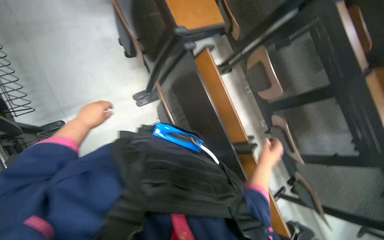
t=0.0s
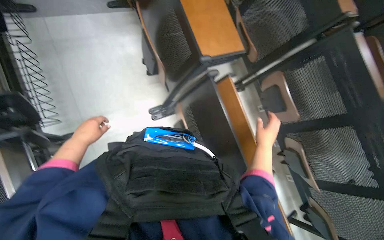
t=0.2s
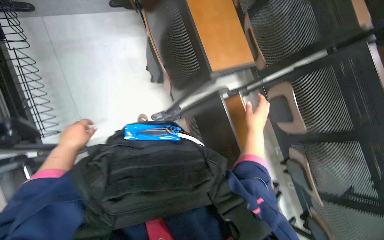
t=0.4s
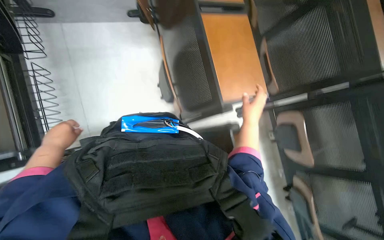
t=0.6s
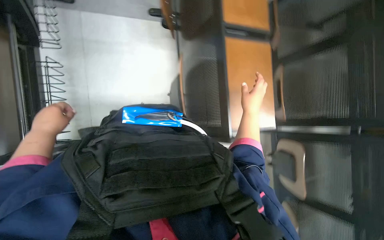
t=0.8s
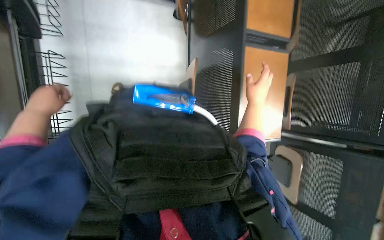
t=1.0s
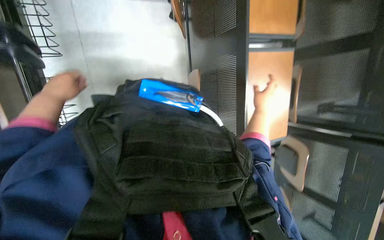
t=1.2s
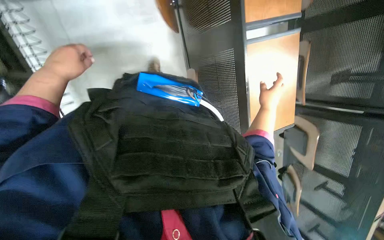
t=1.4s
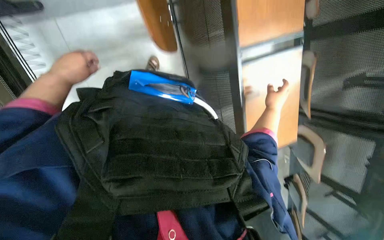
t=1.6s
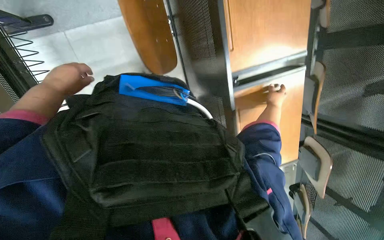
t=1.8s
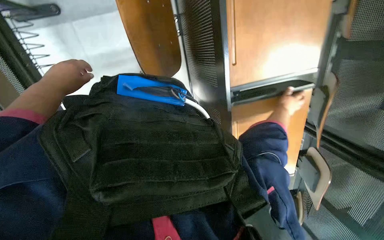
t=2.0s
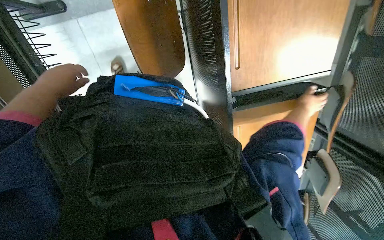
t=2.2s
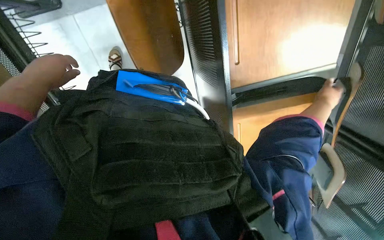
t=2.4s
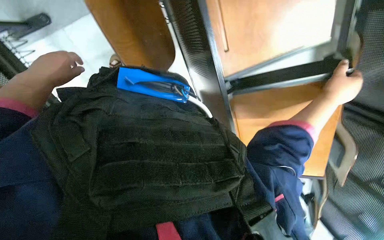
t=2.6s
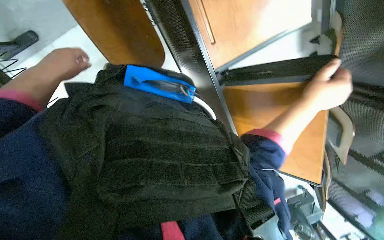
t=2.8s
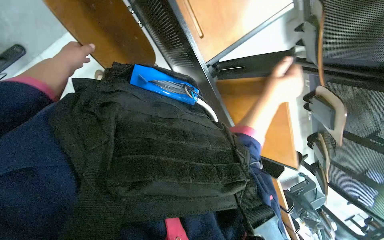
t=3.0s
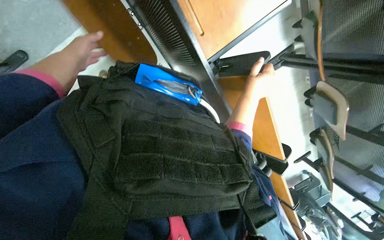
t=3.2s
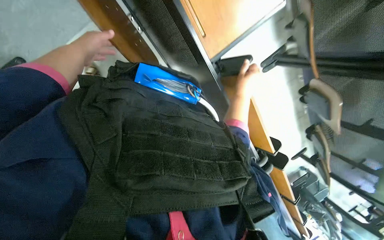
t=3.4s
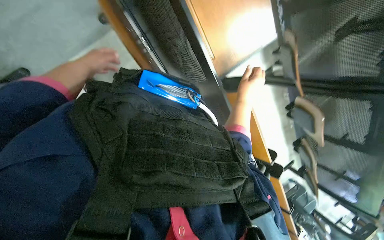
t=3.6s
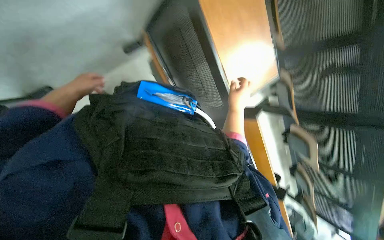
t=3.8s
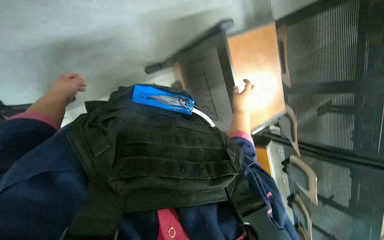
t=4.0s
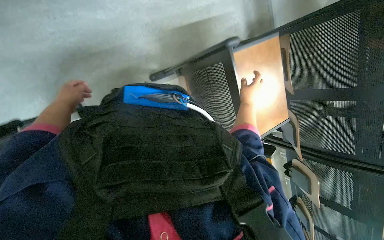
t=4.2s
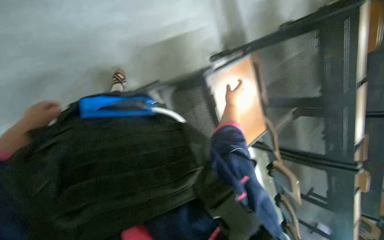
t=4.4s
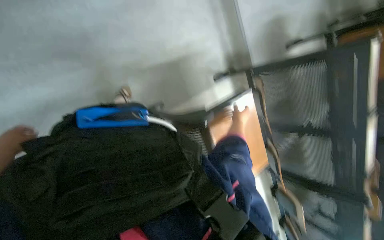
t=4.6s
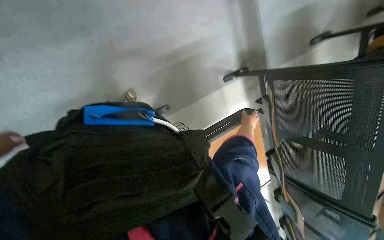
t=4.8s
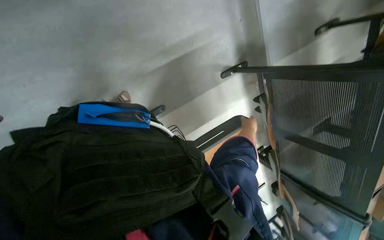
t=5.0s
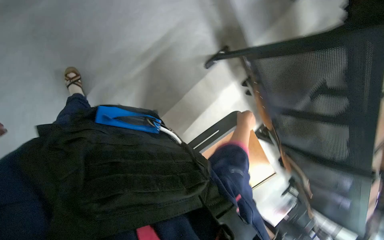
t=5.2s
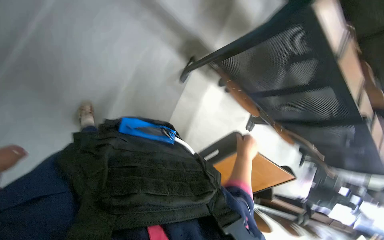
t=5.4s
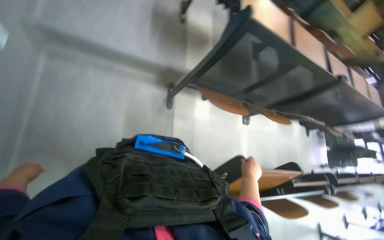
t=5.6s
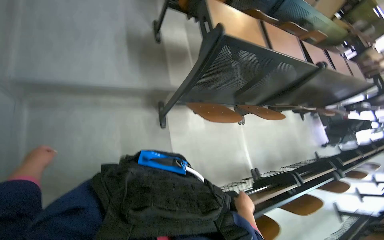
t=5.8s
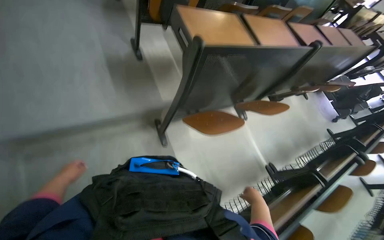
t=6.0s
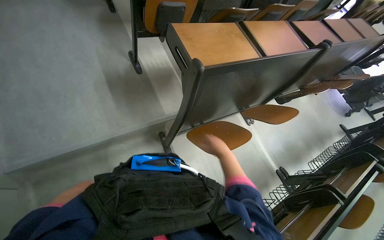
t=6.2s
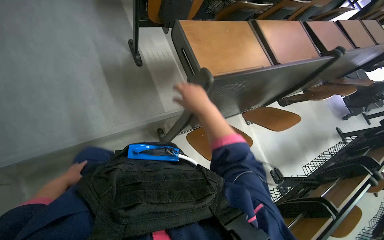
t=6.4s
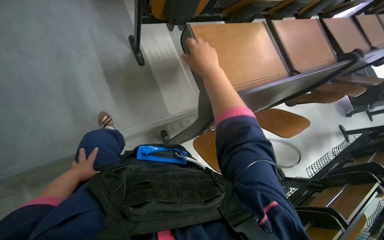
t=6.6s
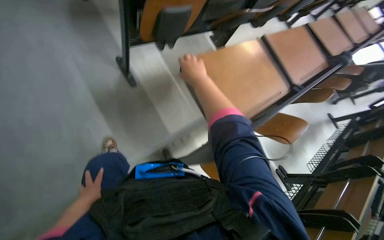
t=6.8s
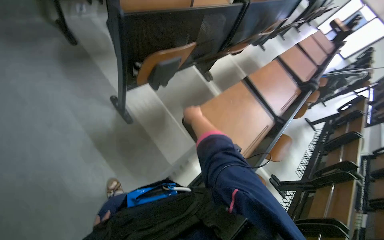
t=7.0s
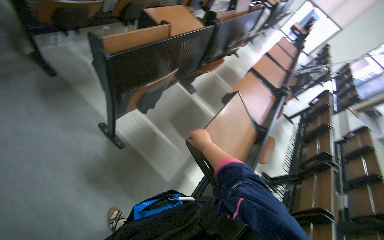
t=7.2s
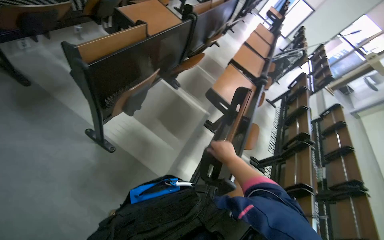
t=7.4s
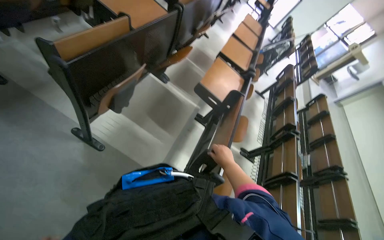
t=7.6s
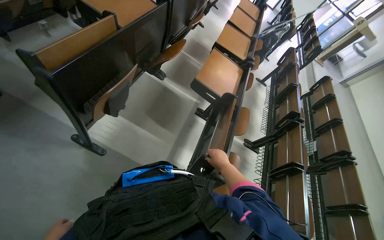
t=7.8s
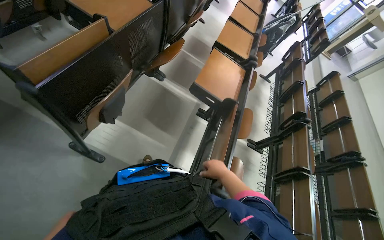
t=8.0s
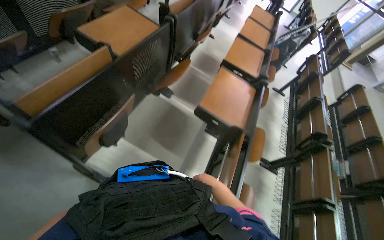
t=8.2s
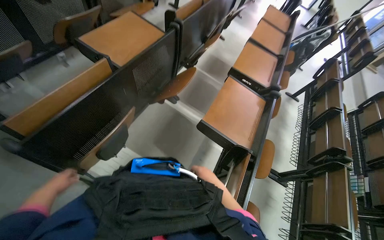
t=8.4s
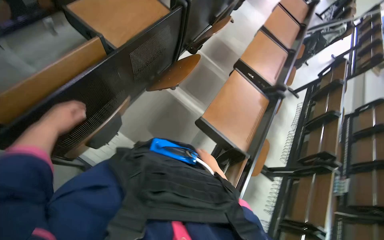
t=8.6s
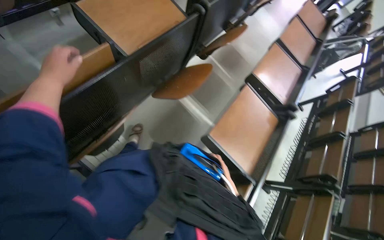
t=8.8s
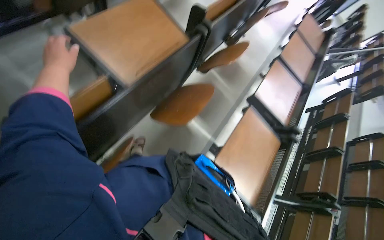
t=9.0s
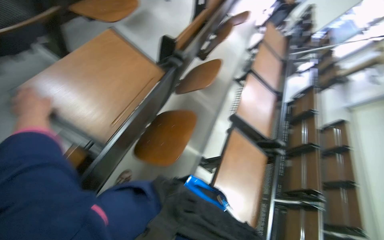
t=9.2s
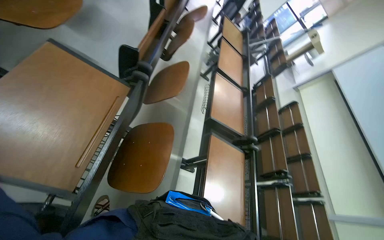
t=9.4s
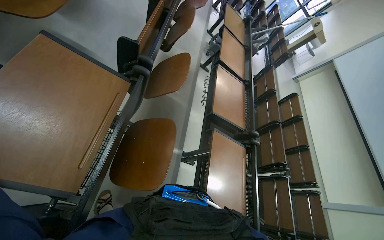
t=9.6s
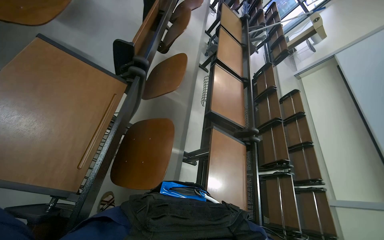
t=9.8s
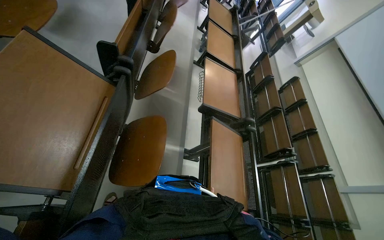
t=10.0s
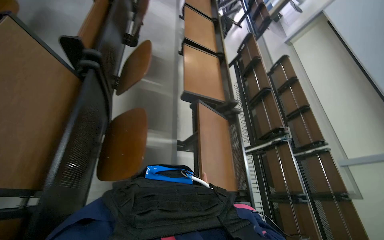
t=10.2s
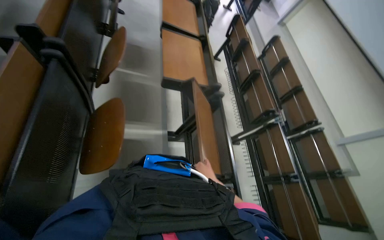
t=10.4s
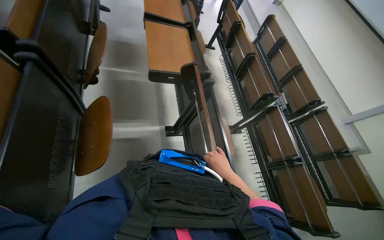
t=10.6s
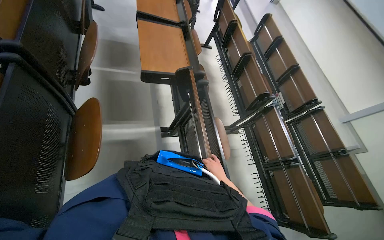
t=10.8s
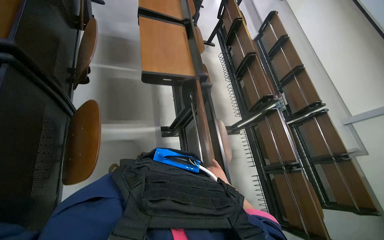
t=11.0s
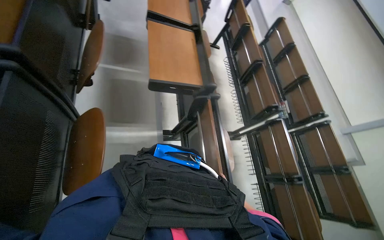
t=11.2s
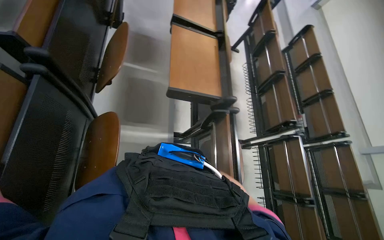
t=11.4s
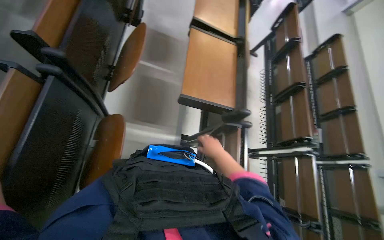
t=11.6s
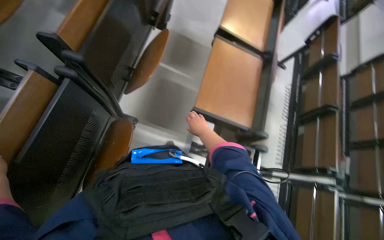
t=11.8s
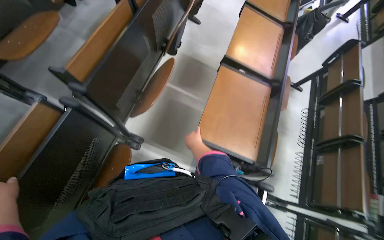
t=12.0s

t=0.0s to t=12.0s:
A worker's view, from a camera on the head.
Job: organizing items.
The whole recording: Adjusting lecture hall desks. Adjusts the desks in the lecture hall, moving them into position.
t=0.0s to t=1.6s: The camera is carried some 80 cm. The camera pitches downward, by some 20 degrees.
t=1.6s to t=3.0s: The right hand moves nearer to the camera and to the left, some 15 cm.
t=3.0s to t=4.4s: The view tips upward by some 20 degrees. The left hand goes about 20 cm to the left and down the picture.
t=4.4s to t=6.0s: The head travels approximately 60 cm. The scene turns approximately 75 degrees counterclockwise in the picture.
t=6.0s to t=7.6s: The camera is carried some 90 cm. The wearer's head swings roughly 35 degrees to the right.
t=7.6s to t=9.0s: The wearer moves roughly 70 cm.
t=9.0s to t=10.4s: The wearer looks approximately 40 degrees further to the right.
t=10.4s to t=12.0s: The camera is carried approximately 50 cm. The head rotates roughly 30 degrees to the left.

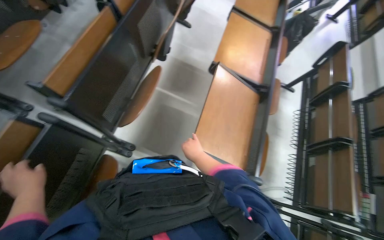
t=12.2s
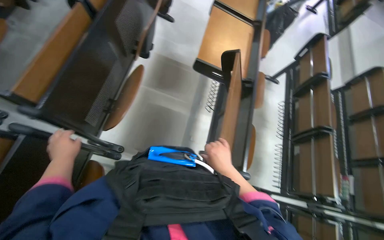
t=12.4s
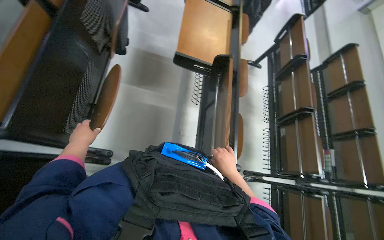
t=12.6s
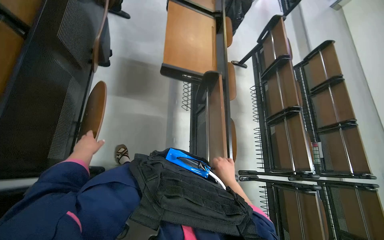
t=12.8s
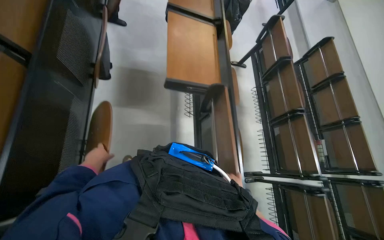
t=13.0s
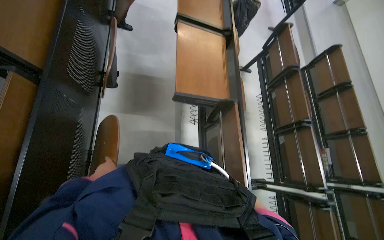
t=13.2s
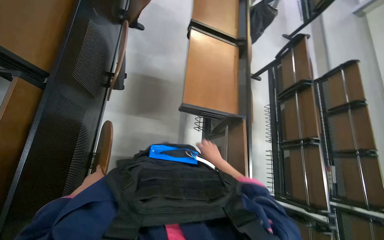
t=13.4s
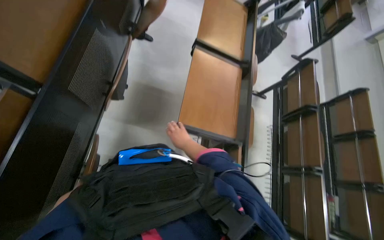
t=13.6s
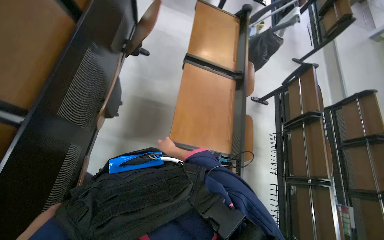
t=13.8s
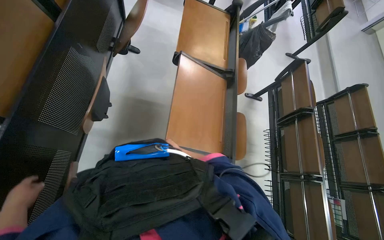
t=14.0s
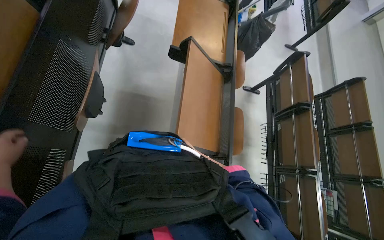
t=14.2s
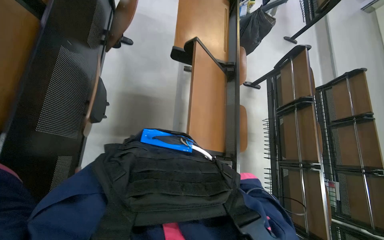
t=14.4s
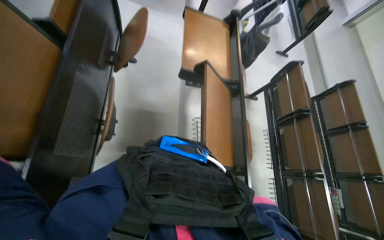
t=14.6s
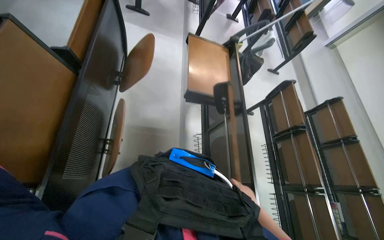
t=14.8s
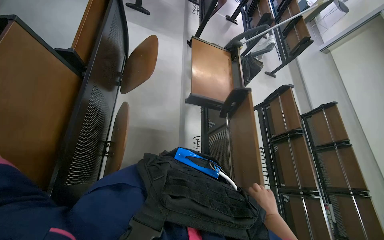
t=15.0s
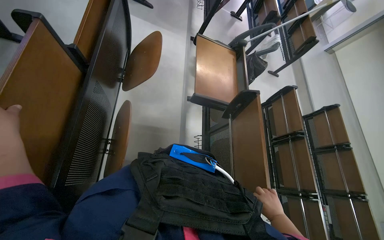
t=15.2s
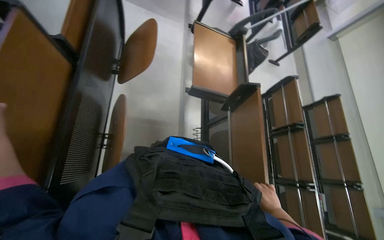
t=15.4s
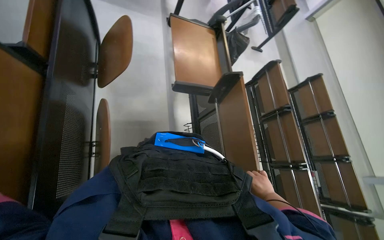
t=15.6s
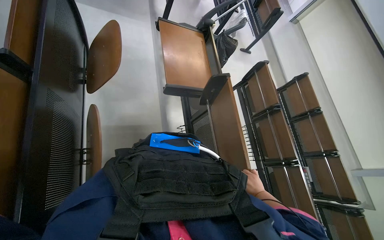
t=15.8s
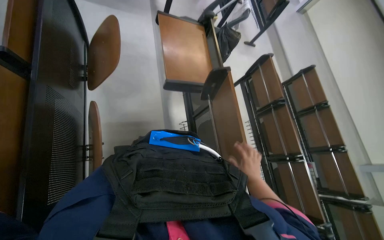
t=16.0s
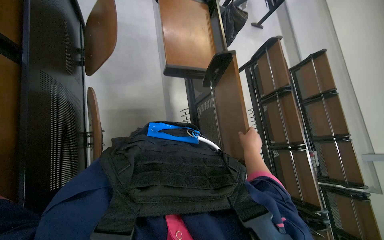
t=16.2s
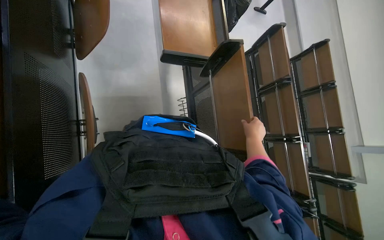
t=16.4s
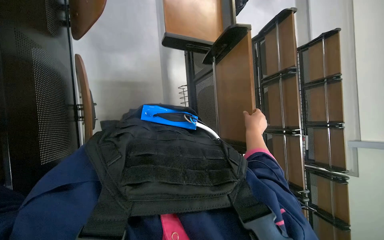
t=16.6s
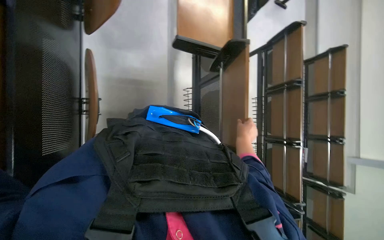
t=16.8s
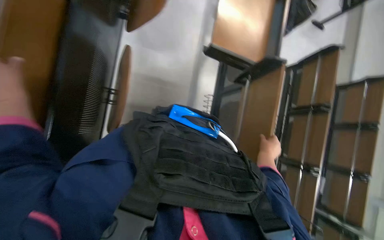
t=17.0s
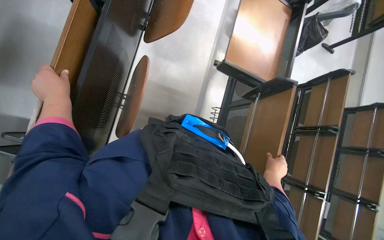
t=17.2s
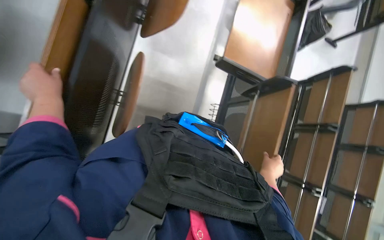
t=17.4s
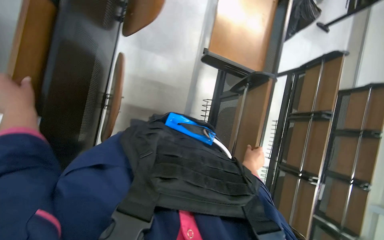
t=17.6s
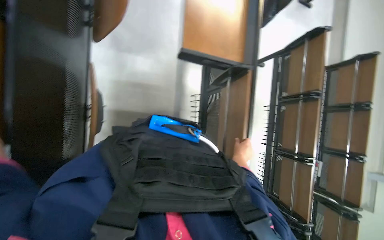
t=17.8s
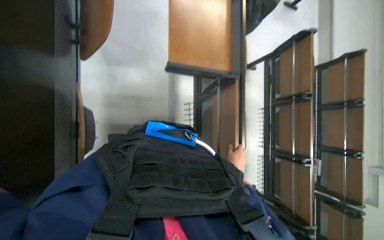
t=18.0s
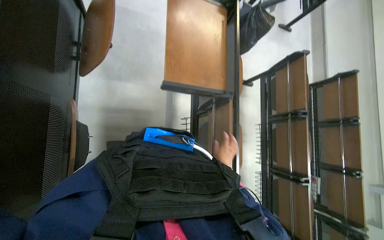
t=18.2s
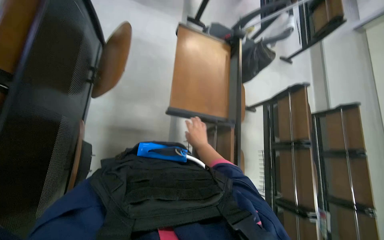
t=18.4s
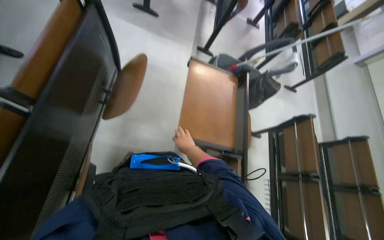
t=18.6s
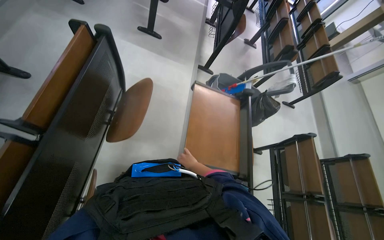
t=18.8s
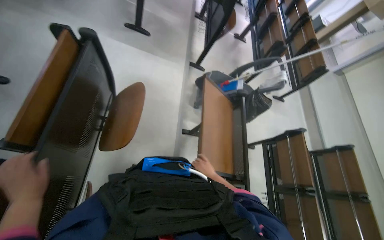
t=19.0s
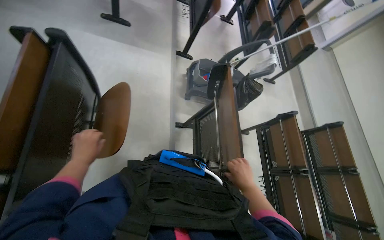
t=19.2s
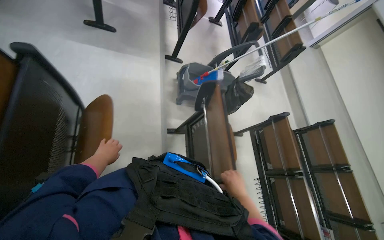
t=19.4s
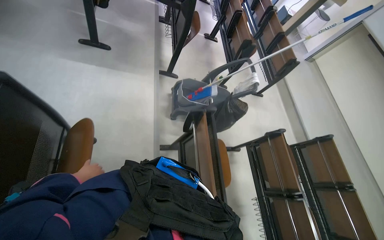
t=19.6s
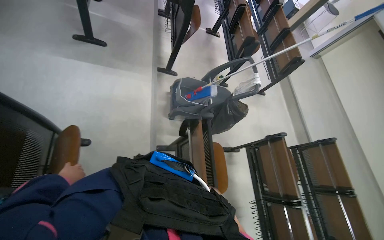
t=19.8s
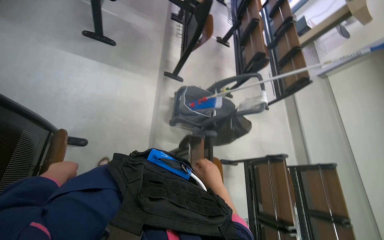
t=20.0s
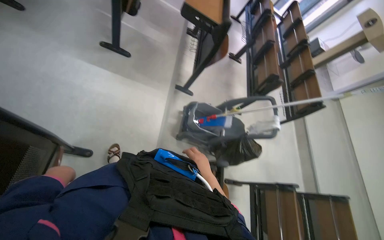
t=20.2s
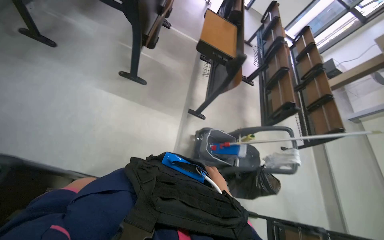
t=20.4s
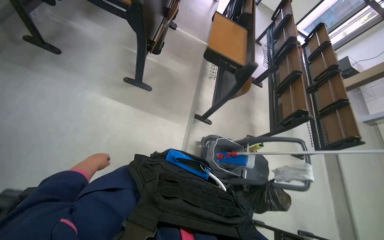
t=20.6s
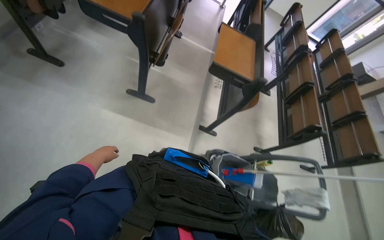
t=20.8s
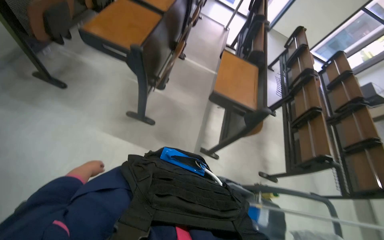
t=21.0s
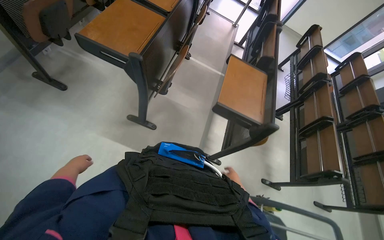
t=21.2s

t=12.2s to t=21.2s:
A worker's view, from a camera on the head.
Job: organizing items.
The whole recording: Adjusting lecture hall desks. Adjusts the desks in the lecture hall, moving them into position.
t=12.2s to t=13.8s: The head travels approximately 60 cm.
t=15.2s to t=16.6s: The view tips downward by about 20 degrees. The right hand shifts approximately 10 cm up the picture.
t=16.6s to t=18.2s: The right hand travels farther from the camera and to the left by approximately 15 cm.
t=18.2s to t=19.8s: The head travels roughly 40 cm. The wearer looks some 15 degrees further upward.
t=19.8s to t=21.2s: The camera travels approximately 90 cm. The head turns to the left by roughly 20 degrees.
